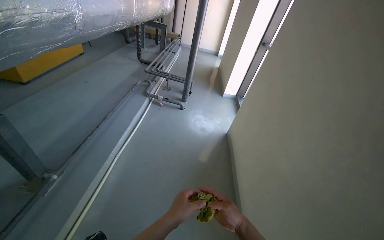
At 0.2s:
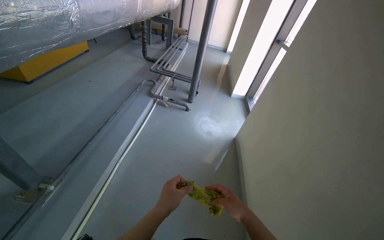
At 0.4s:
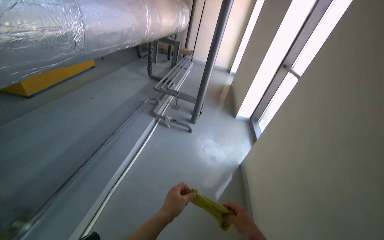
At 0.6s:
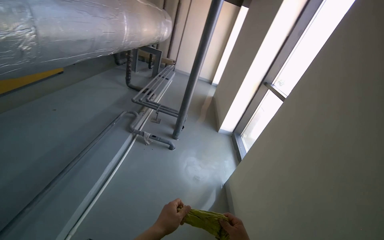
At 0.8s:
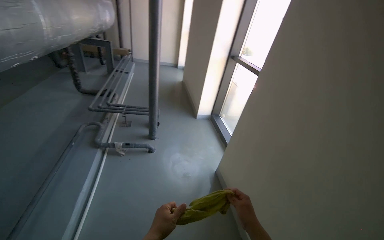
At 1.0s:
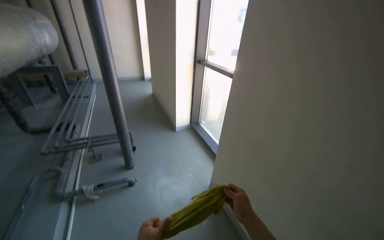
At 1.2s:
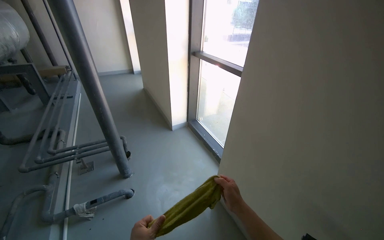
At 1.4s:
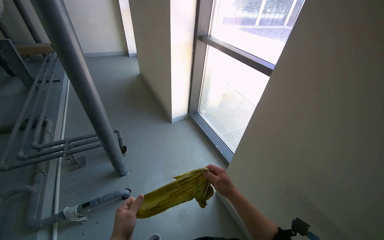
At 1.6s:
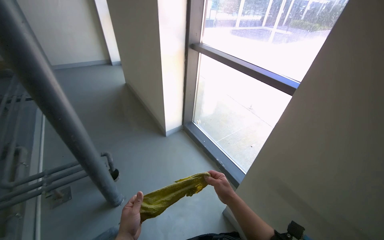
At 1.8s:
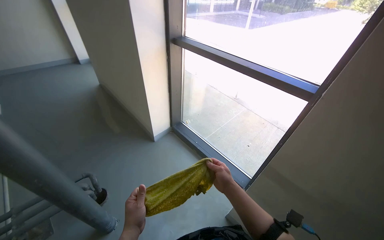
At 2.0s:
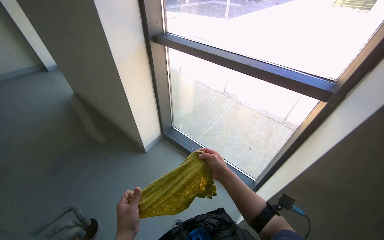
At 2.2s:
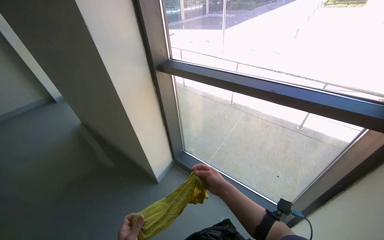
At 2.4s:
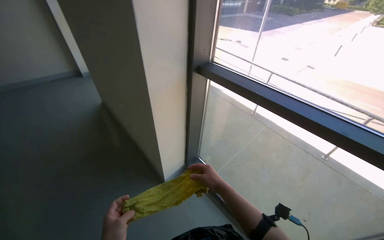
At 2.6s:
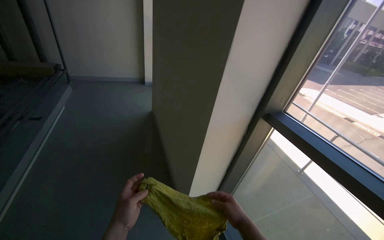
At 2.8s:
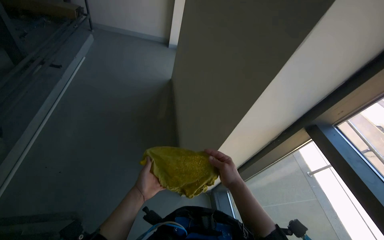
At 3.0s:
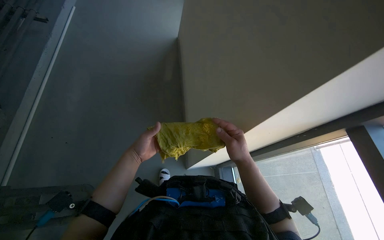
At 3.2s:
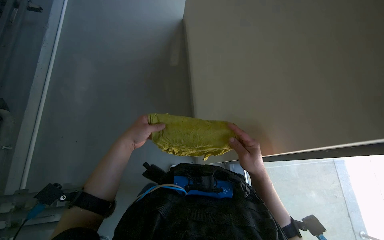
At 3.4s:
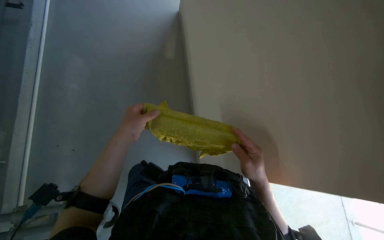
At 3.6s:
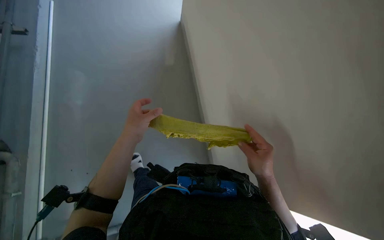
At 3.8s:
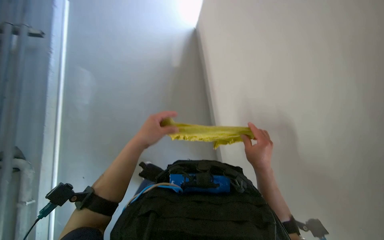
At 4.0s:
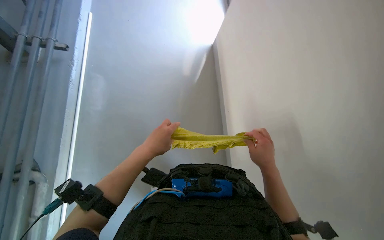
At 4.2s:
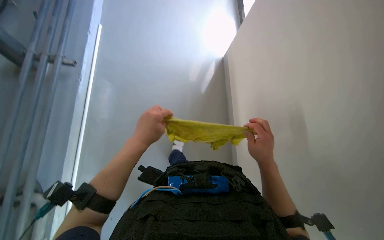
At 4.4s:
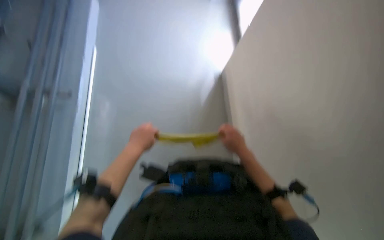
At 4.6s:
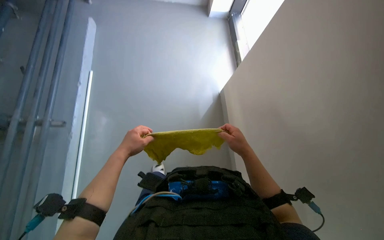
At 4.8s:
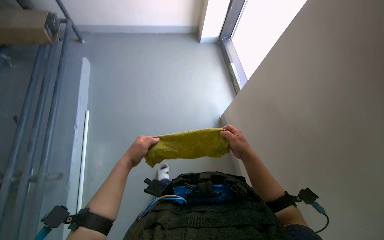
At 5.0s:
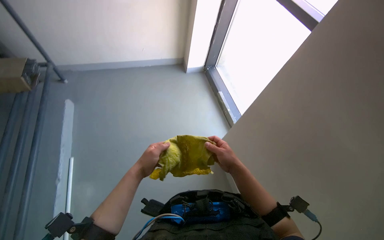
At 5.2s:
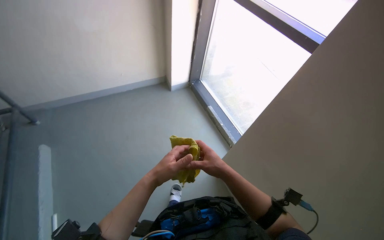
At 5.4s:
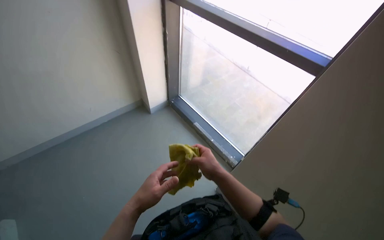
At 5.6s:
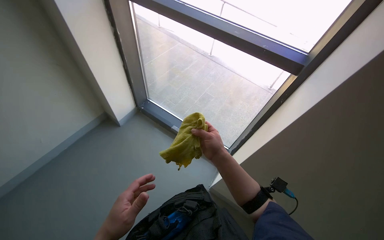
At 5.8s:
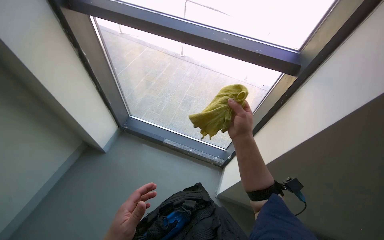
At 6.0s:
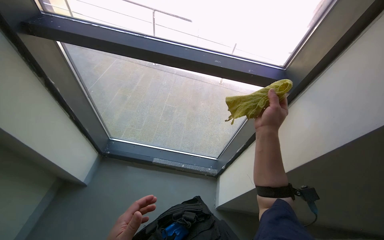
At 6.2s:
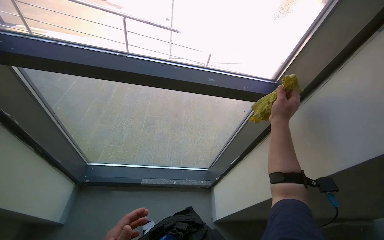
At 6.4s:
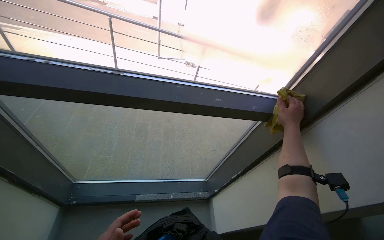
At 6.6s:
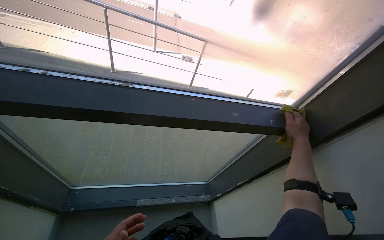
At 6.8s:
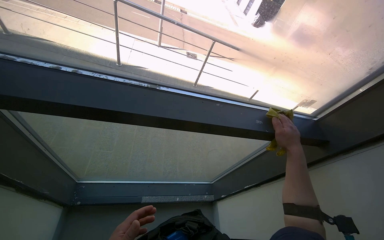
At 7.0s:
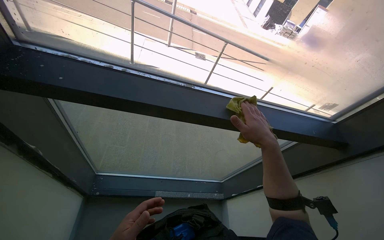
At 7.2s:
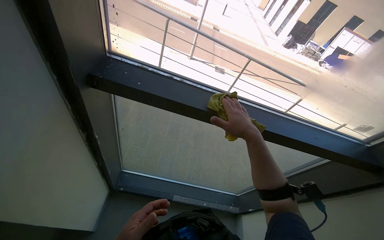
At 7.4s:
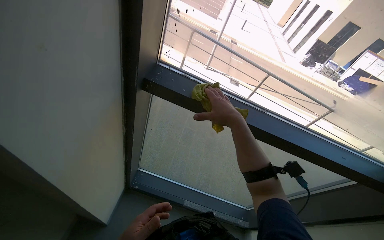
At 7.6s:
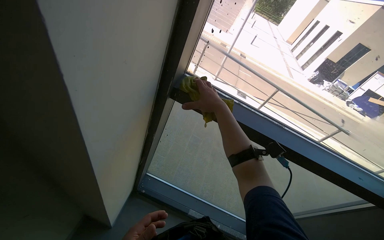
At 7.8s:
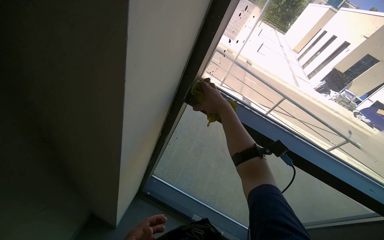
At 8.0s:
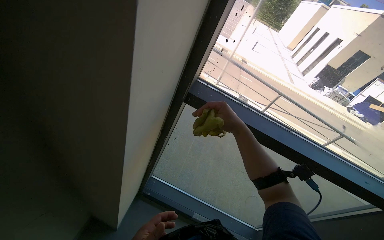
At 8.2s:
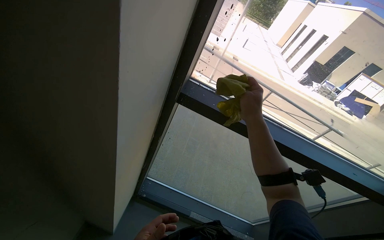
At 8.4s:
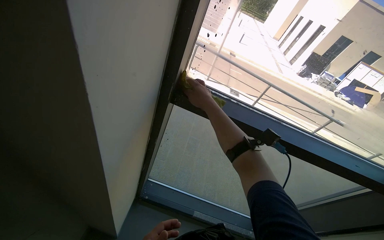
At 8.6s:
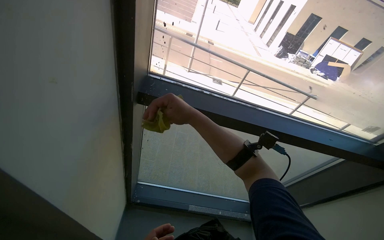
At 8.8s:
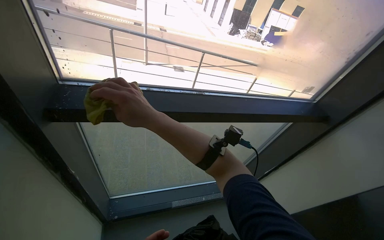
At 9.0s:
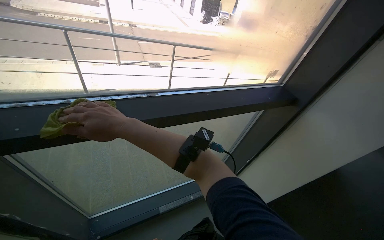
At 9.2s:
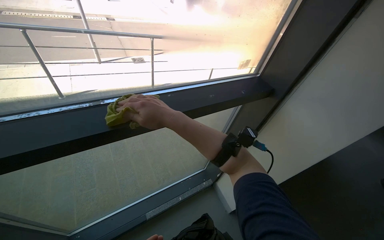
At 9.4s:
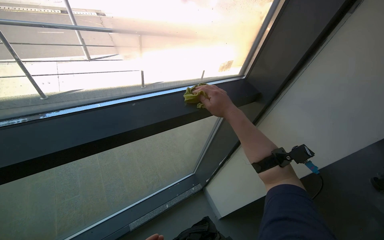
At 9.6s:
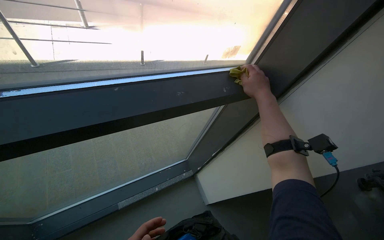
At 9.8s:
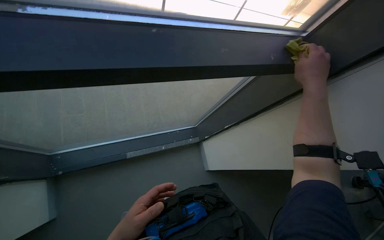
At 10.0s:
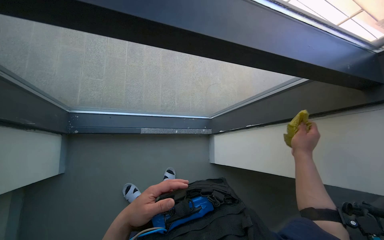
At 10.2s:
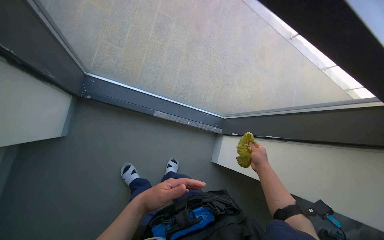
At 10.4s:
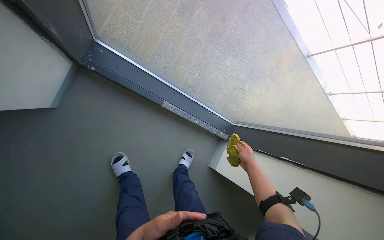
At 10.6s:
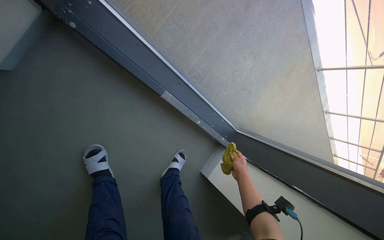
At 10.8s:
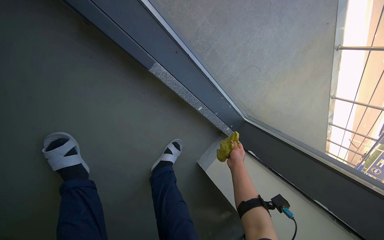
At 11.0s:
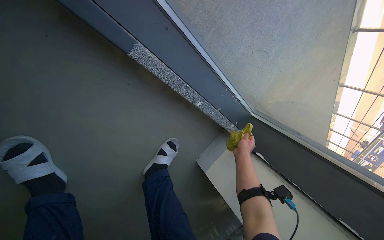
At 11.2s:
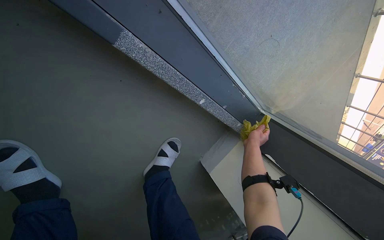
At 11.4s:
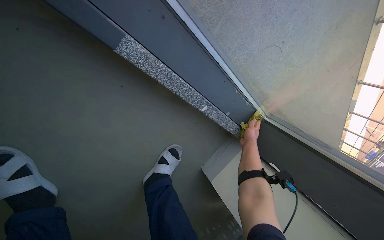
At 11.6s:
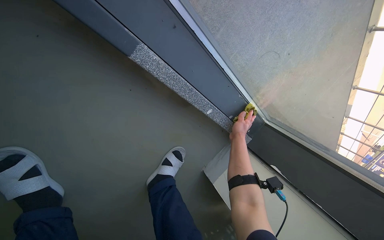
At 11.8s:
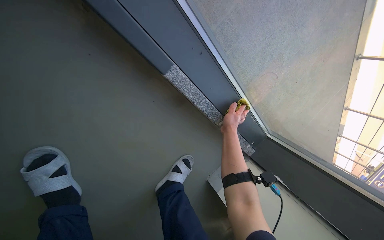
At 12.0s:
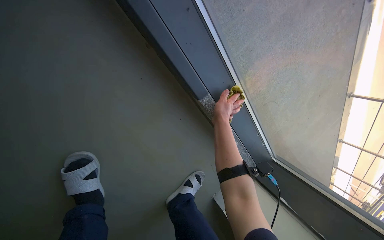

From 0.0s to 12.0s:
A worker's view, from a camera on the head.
Job: wiping surfaces.
The whole recording: Filling bucket and wiping window frames. The worker fills the bucket with water, carries it to the work area, and wipes the window frames.
From 0.0s to 1.6s: The camera travels roughly 1.5 m. The head rotates approximately 40 degrees to the right.
From 1.6s to 3.0s: The head travels some 80 cm. The head turns to the left by some 35 degrees.
From 4.4s to 6.0s: The wearer's head swings some 45 degrees to the right. The view tilts about 20 degrees upward.
From 6.0s to 7.6s: The head travels to the left, approximately 60 cm.
From 7.6s to 9.0s: The wearer's head swings approximately 40 degrees to the right.
From 9.0s to 10.4s: The camera is carried about 40 cm. The view tips downward by some 35 degrees. The scene rotates clockwise by some 50 degrees.
From 10.4s to 12.0s: The wearer moves roughly 60 cm.

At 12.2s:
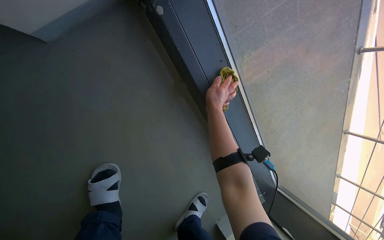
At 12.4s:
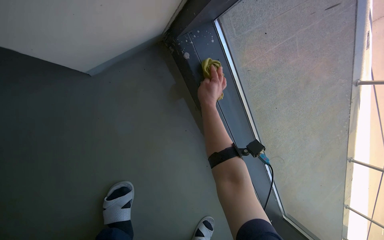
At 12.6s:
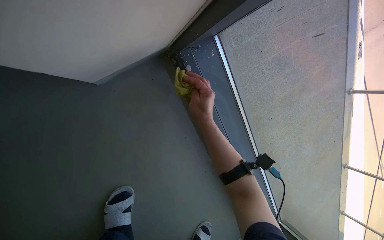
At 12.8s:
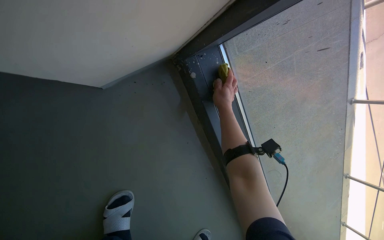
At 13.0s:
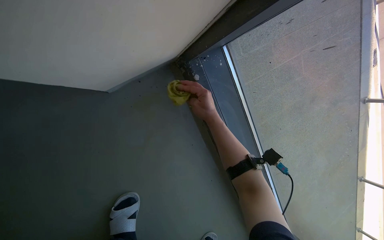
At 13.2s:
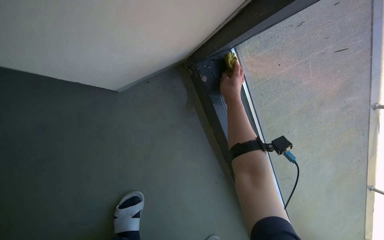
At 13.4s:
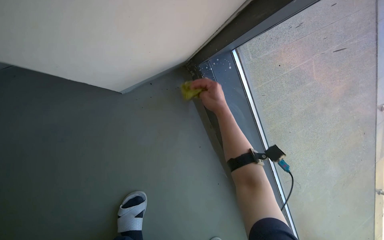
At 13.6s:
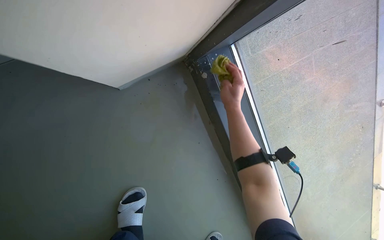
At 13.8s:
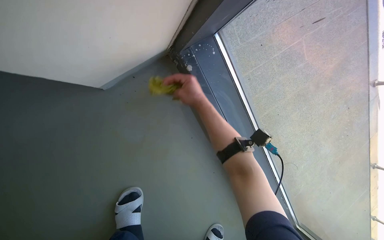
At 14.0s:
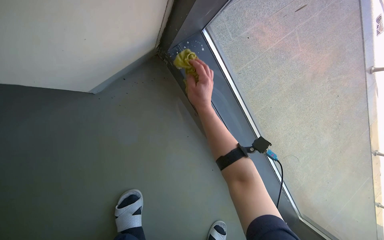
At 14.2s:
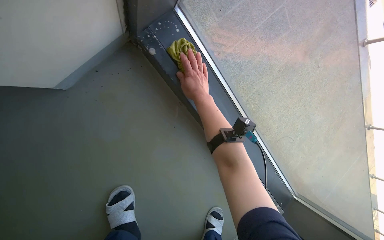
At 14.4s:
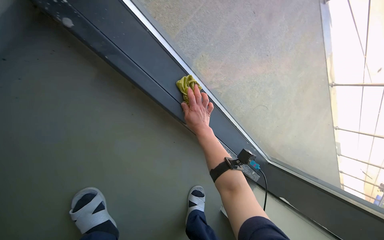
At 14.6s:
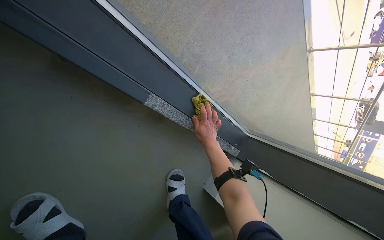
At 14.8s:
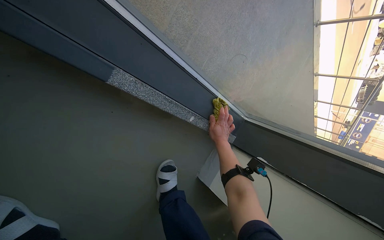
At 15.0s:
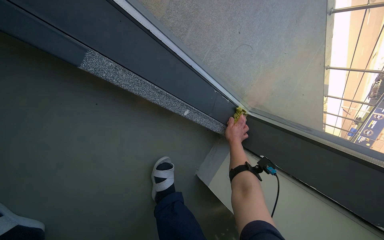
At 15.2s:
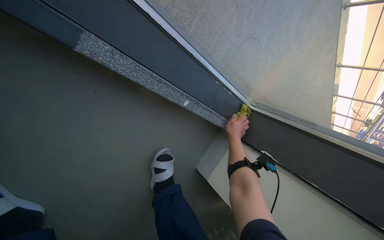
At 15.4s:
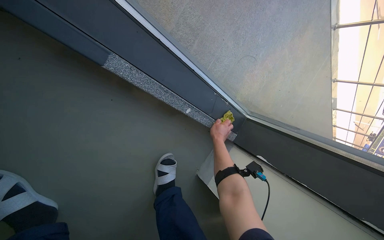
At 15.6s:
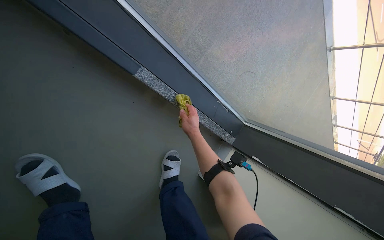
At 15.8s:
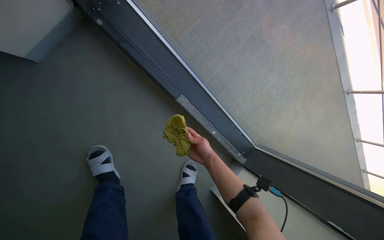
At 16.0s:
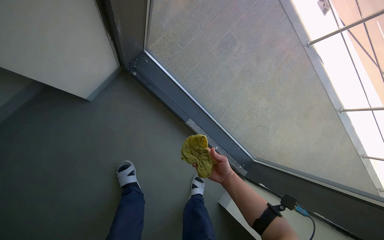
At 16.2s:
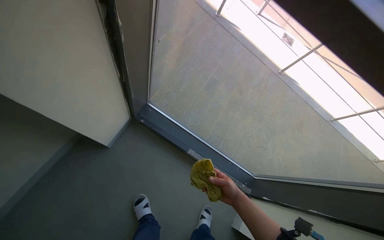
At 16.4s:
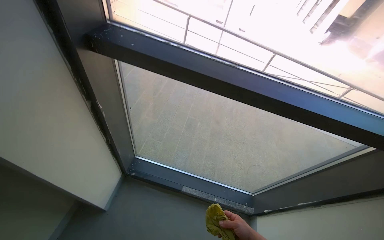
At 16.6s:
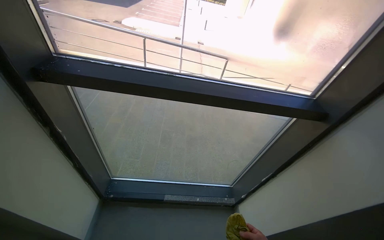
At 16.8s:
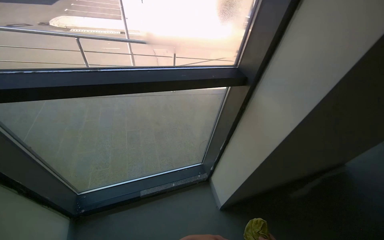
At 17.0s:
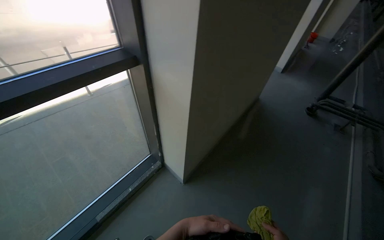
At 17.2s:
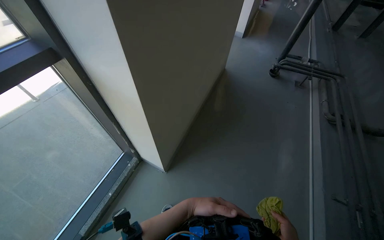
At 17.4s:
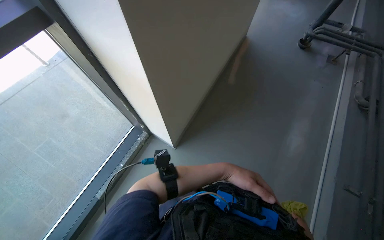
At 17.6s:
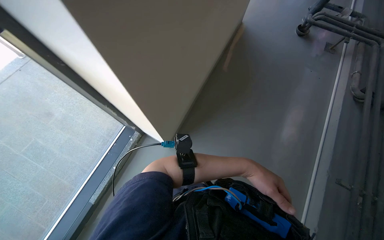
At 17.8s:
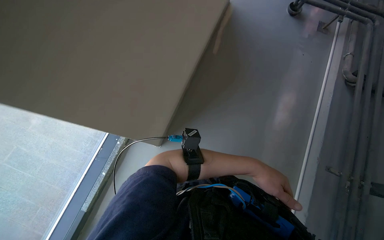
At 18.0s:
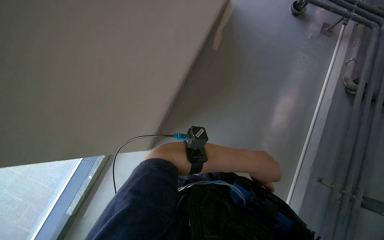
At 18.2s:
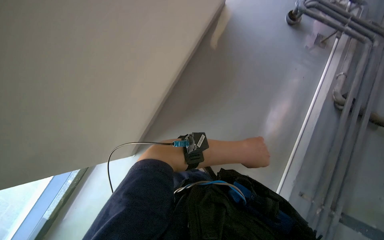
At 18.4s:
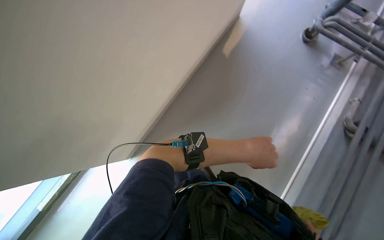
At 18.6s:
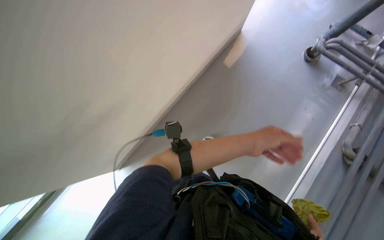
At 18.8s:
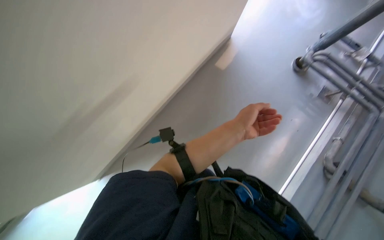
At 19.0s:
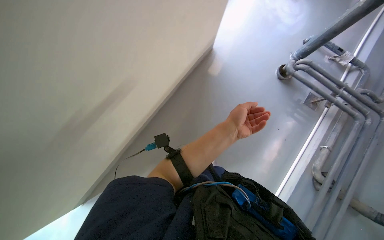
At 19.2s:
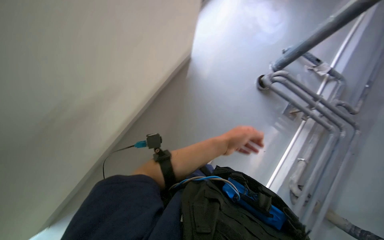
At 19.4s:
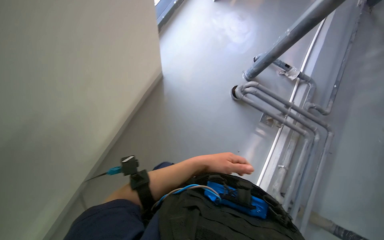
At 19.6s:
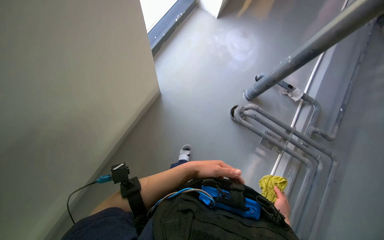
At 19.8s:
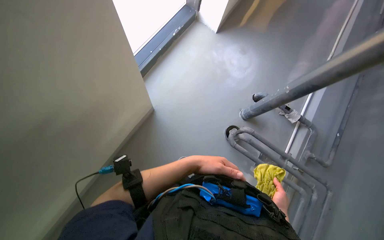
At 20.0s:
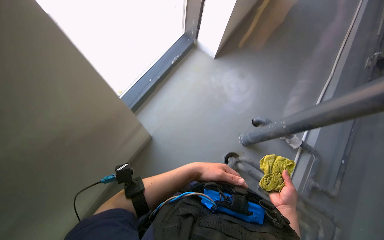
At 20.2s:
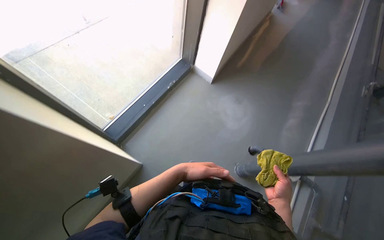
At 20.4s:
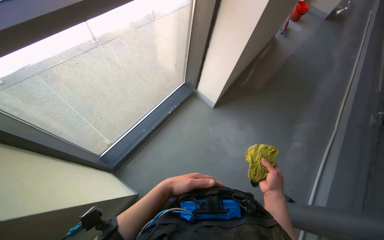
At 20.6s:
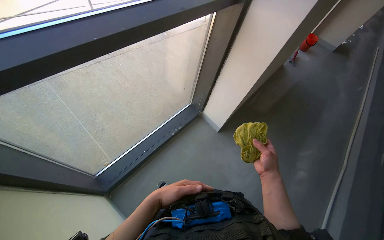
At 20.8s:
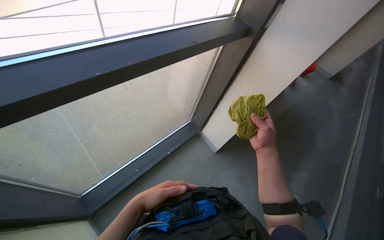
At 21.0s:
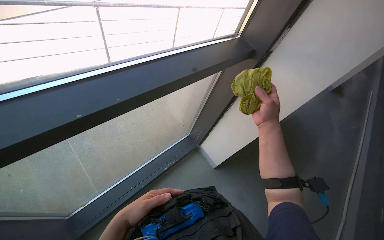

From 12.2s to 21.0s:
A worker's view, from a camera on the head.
Job: wiping surfaces.
The whole recording: Filling bucket and wiping window frames. The worker fills the bucket with water, carries it to the work area, and wipes the window frames.
From 12.2s to 13.6s: The view tilts roughly 10 degrees upward.
From 13.6s to 15.2s: The camera travels roughly 50 cm. The view tips downward by approximately 30 degrees. Everything in view rotates roughly 25 degrees counterclockwise.
From 15.2s to 16.6s: The head travels roughly 1 m. The wearer looks about 65 degrees further upward. Everything in view rotates approximately 30 degrees counterclockwise.
From 16.6s to 18.0s: The camera travels some 80 cm. The head rotates about 65 degrees to the right. The camera pitches downward, by some 45 degrees.
From 18.0s to 19.6s: The camera travels roughly 1 m.
From 19.6s to 21.0s: The view tilts some 30 degrees upward. The right hand goes roughly 80 cm up the picture.
